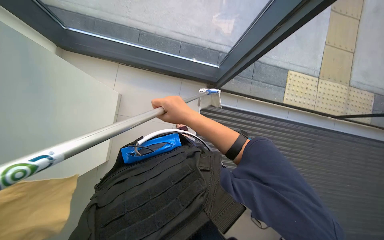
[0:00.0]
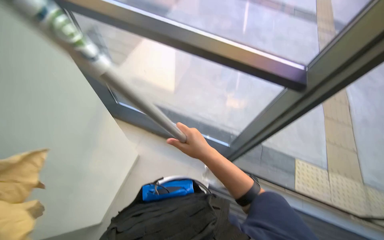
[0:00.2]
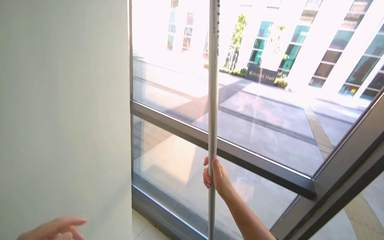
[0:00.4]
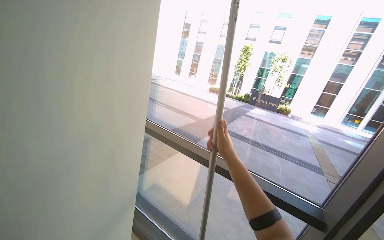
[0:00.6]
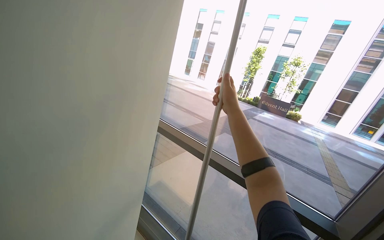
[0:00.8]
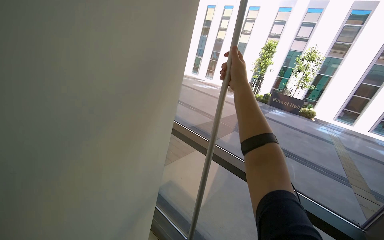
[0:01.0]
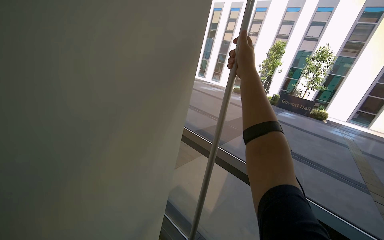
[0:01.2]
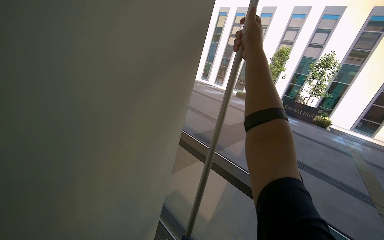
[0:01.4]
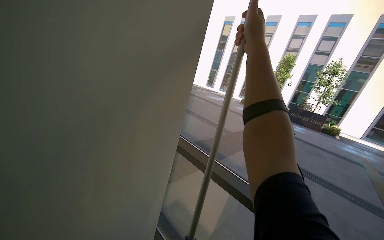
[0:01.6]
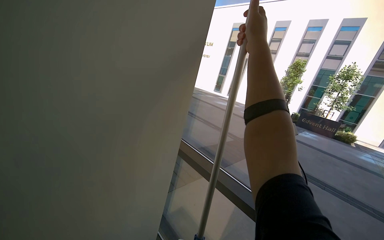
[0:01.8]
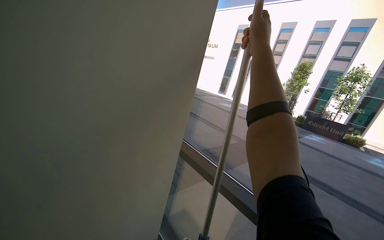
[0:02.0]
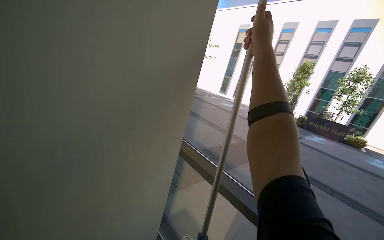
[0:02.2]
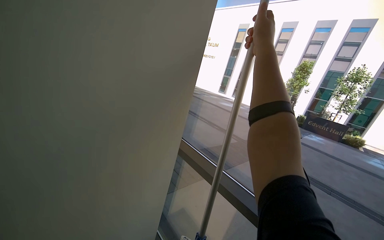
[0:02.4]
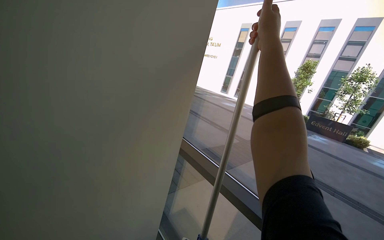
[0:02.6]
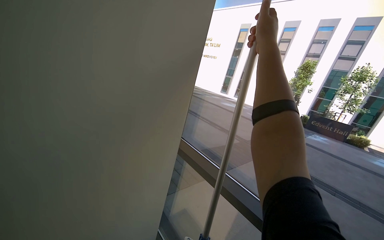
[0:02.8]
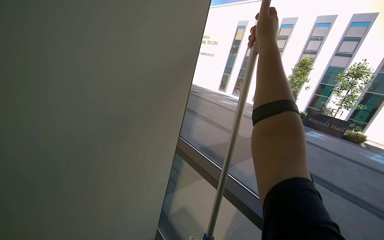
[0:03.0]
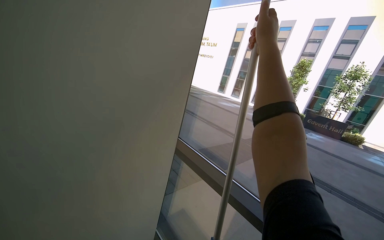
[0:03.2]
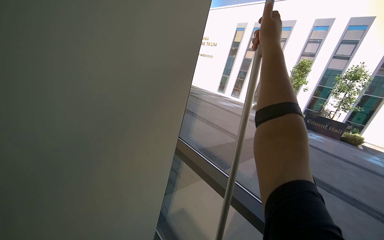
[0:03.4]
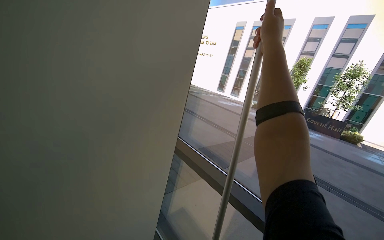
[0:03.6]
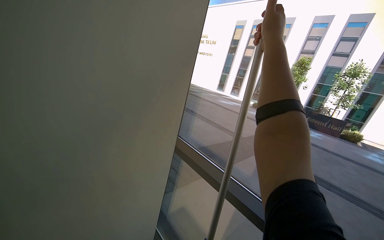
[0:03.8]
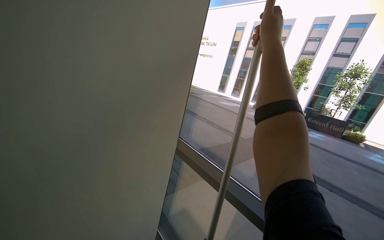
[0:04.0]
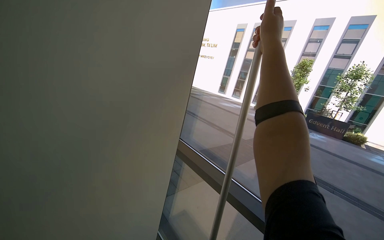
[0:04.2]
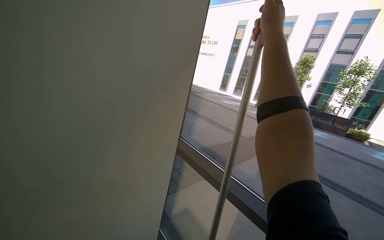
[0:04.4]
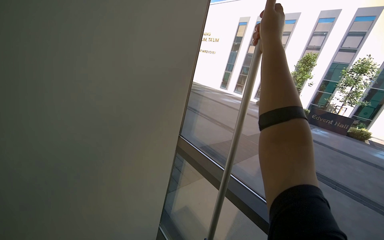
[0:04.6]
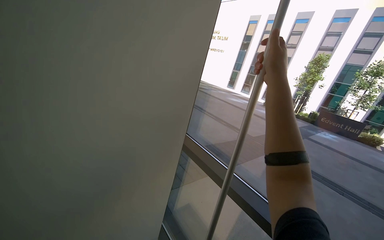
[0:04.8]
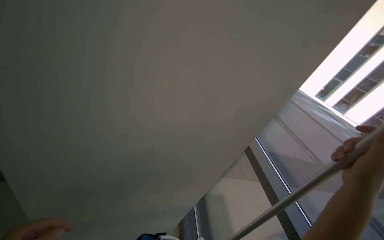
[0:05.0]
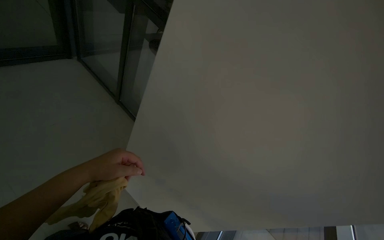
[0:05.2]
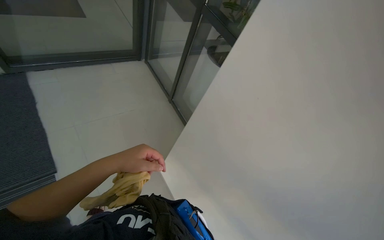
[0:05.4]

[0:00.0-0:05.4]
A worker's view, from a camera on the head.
Job: cleaning windows.
The whole recording: Cleaning large windows. The worker prepares the cleaning pole and cloth, then cleans the large windows and frames.
0:00.0 to 0:01.4: The camera is carried approximately 50 cm. The head rotates some 30 degrees to the left. The view tilts roughly 75 degrees upward.
0:04.0 to 0:05.4: The head turns to the left by approximately 30 degrees.

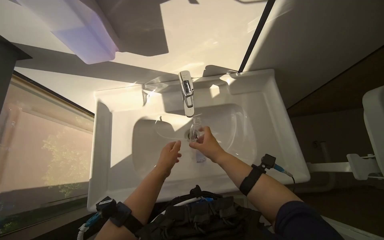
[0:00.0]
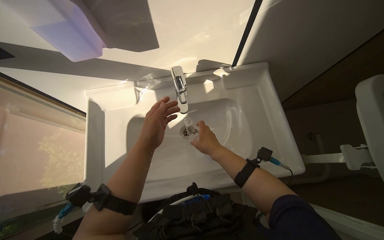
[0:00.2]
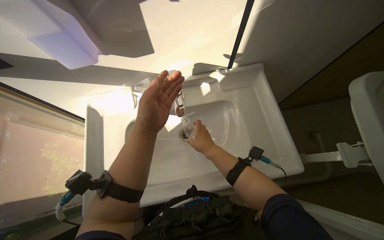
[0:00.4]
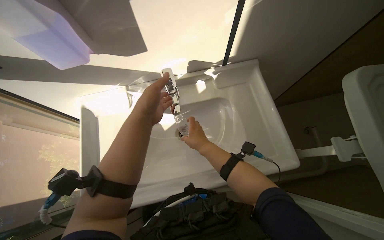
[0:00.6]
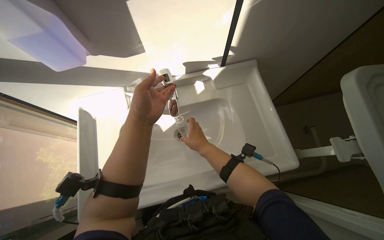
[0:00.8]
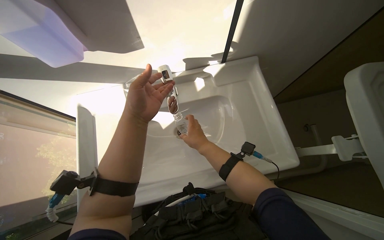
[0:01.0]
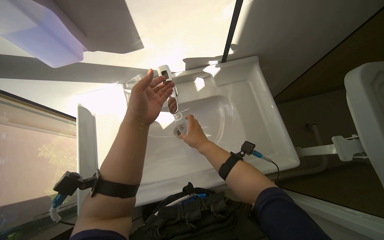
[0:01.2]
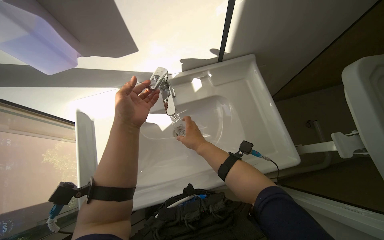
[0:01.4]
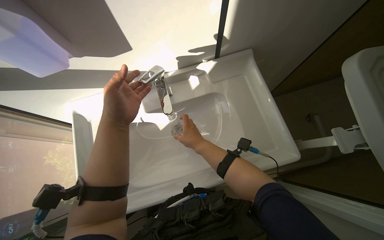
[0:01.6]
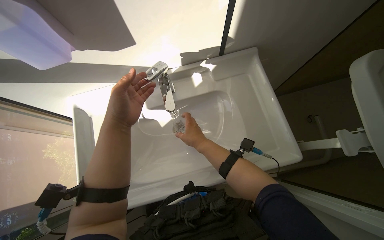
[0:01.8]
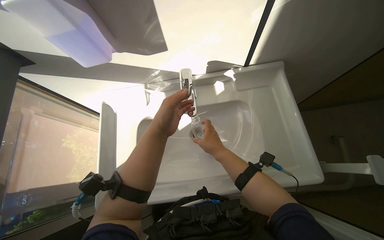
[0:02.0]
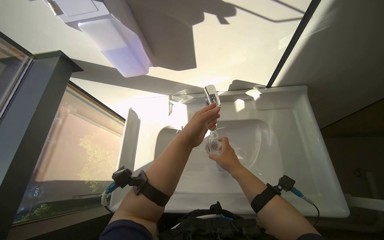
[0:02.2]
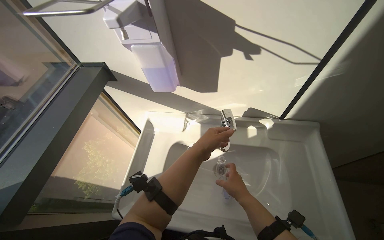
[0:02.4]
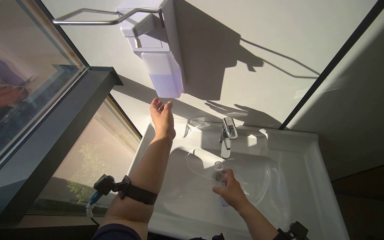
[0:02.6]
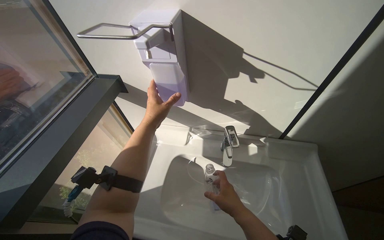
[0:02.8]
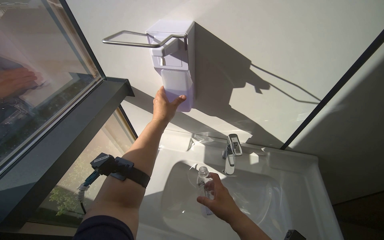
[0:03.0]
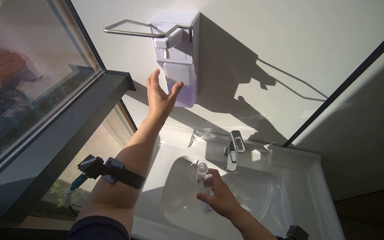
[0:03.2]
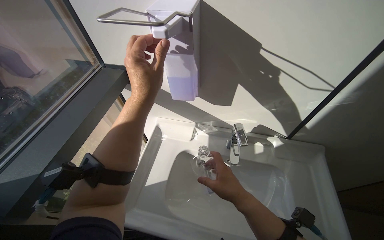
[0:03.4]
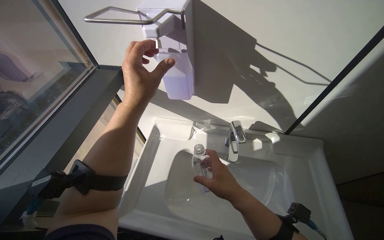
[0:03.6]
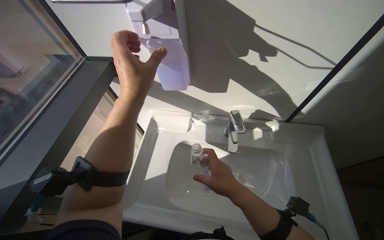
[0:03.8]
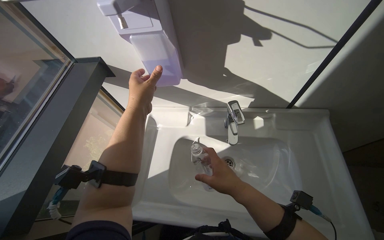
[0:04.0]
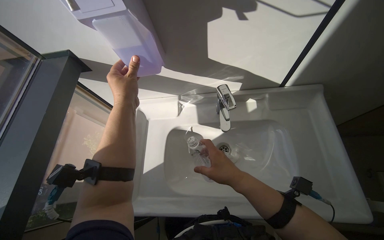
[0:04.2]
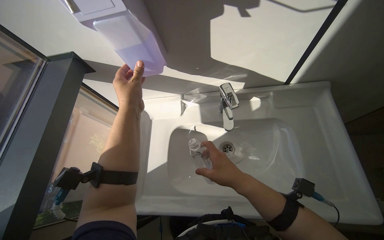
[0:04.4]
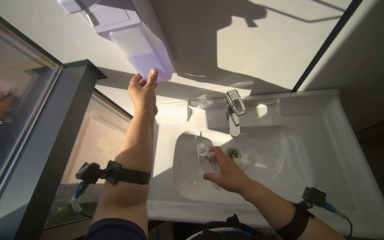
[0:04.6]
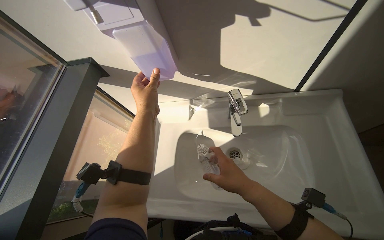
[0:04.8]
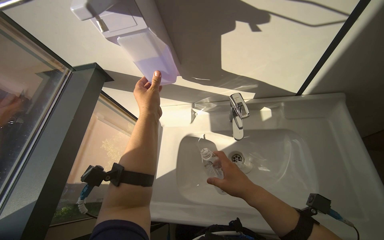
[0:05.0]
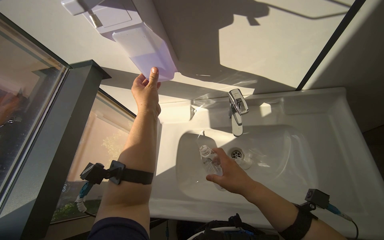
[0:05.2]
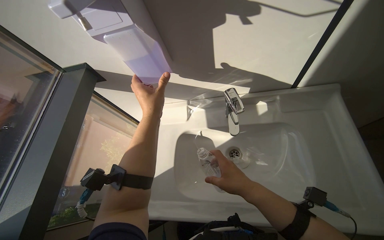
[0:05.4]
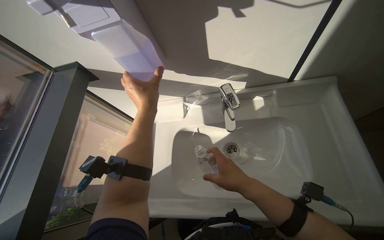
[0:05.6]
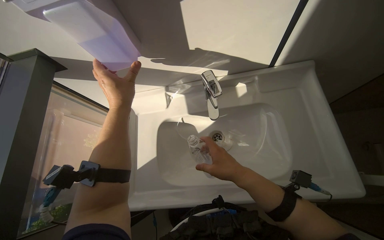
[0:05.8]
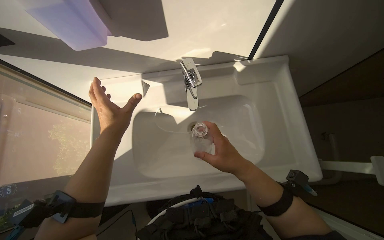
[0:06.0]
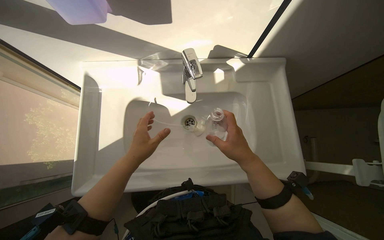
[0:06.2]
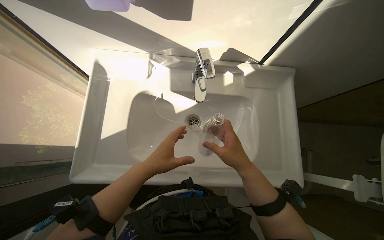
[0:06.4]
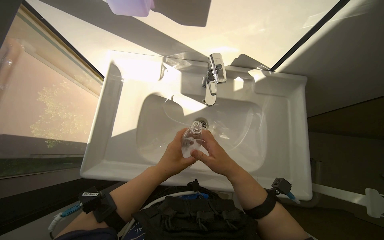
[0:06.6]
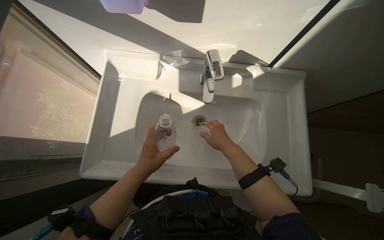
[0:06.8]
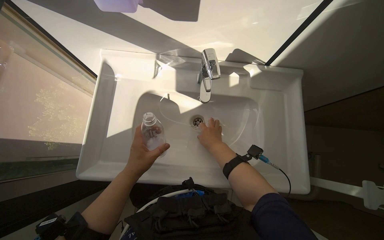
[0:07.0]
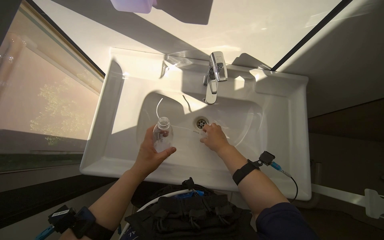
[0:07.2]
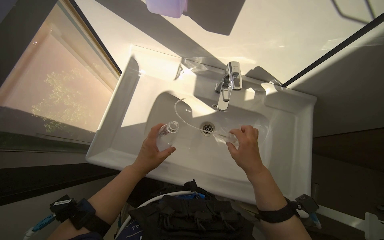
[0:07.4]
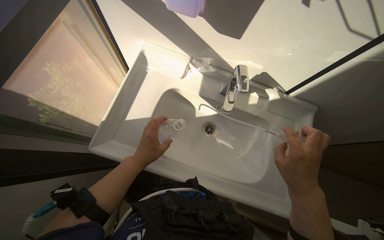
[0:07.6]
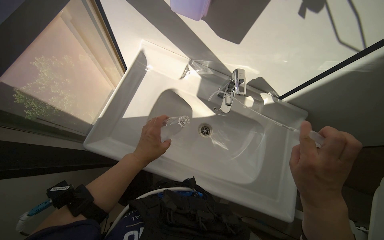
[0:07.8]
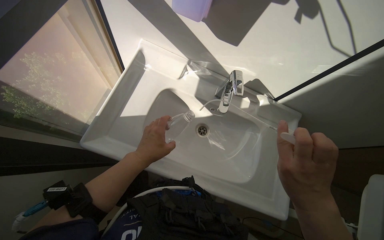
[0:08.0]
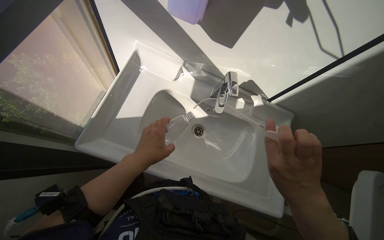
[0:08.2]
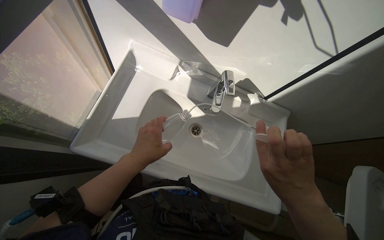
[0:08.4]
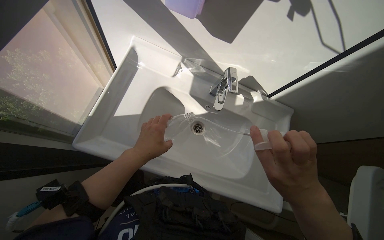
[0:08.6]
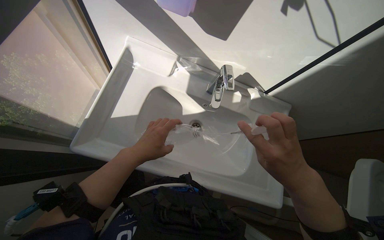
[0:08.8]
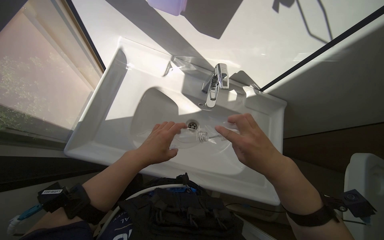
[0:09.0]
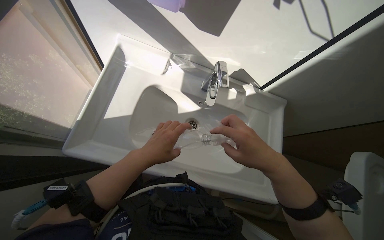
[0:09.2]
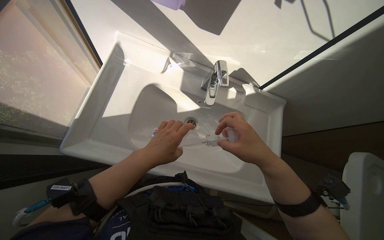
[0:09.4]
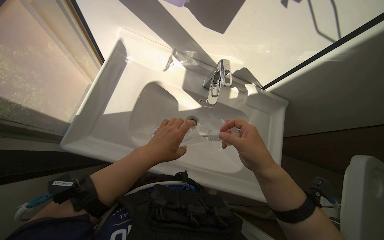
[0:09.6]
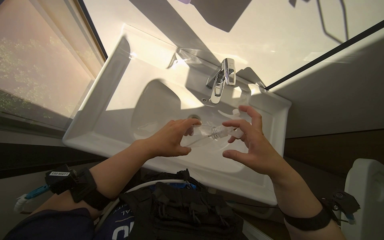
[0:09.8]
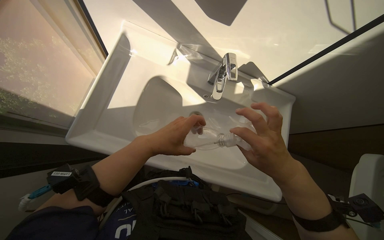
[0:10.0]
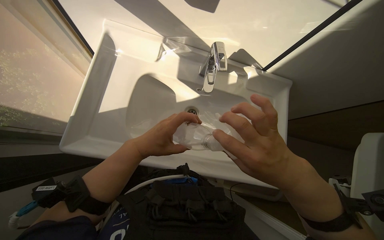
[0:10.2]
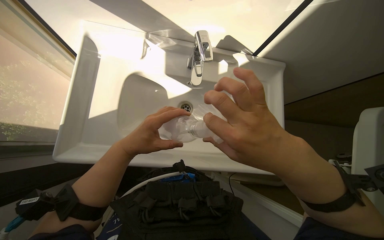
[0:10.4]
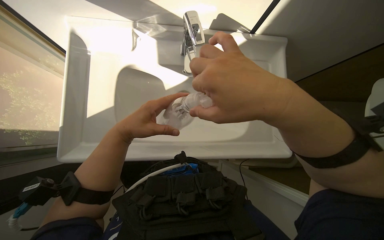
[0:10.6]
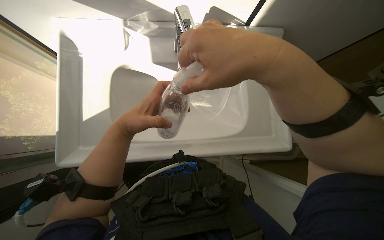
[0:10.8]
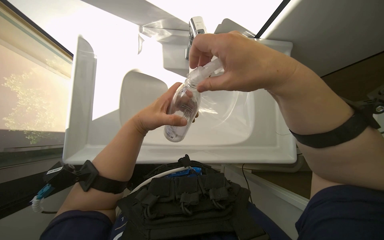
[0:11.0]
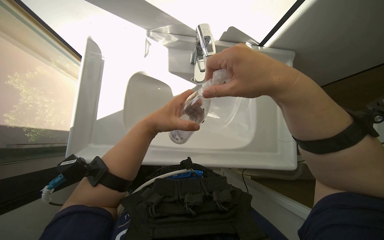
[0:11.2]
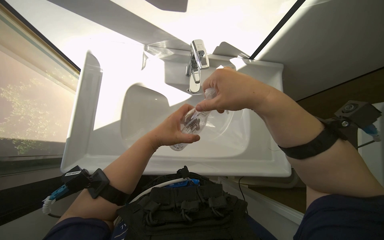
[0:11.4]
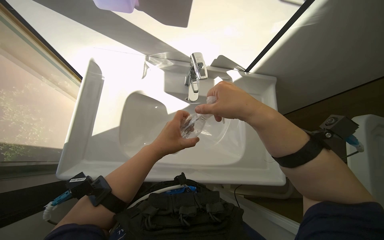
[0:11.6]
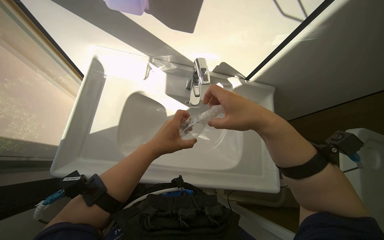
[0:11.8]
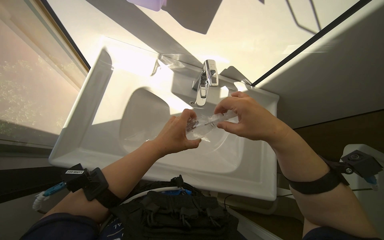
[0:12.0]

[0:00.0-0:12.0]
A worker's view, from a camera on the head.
Job: preparing cleaning supplies.
The whole recording: Refilling spray bottle. The worker fills a spray bottle with water and cleaning solution at the sink.
0:00.0 to 0:01.6: The left hand is displaced up the picture and nearer to the camera by approximately 20 cm.
0:01.6 to 0:03.0: The wearer looks roughly 25 degrees further upward. The scene turns approximately 30 degrees clockwise in the picture.
0:03.0 to 0:04.4: The view tips downward by about 20 degrees.
0:04.4 to 0:06.0: The left hand travels down the picture by approximately 10 cm.
0:06.0 to 0:07.6: The scene rotates clockwise by some 25 degrees. The right hand goes about 10 cm to the right. Meanwhile the left hand is displaced down the picture by approximately 20 cm.
0:07.6 to 0:09.0: The hands make small movements and keep their place.
0:09.0 to 0:10.4: The hands make small movements and keep their place.

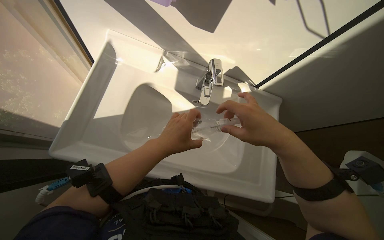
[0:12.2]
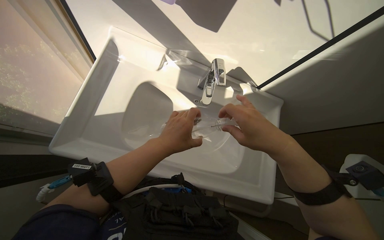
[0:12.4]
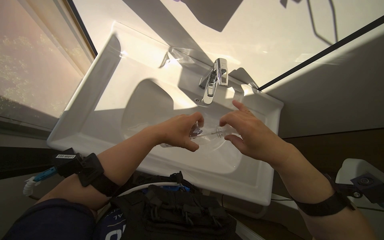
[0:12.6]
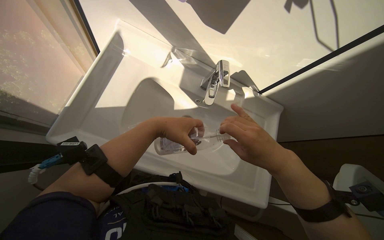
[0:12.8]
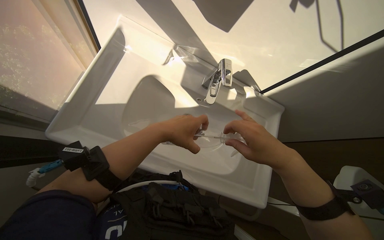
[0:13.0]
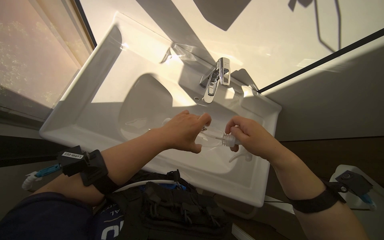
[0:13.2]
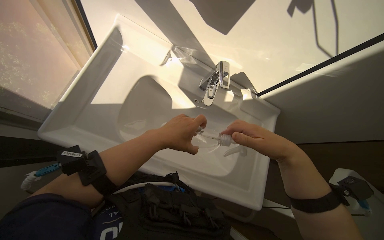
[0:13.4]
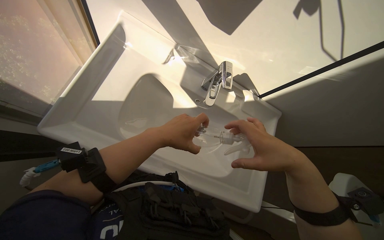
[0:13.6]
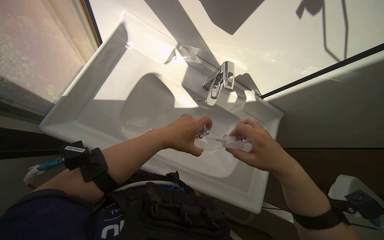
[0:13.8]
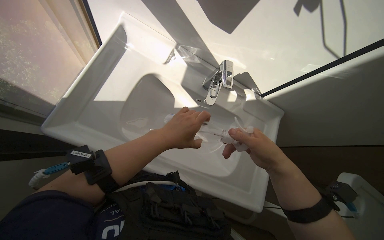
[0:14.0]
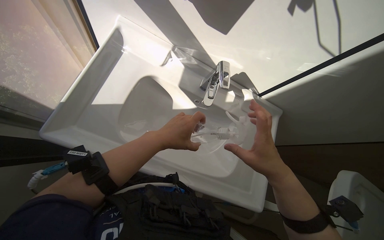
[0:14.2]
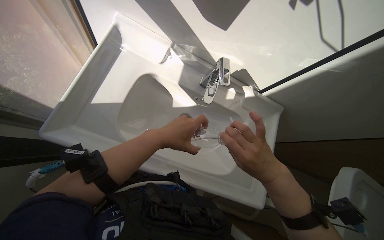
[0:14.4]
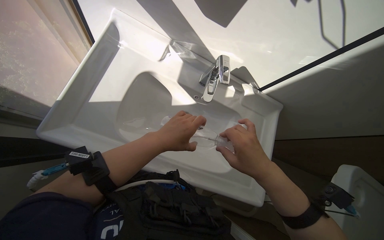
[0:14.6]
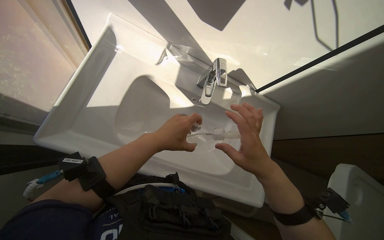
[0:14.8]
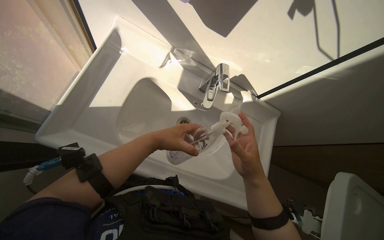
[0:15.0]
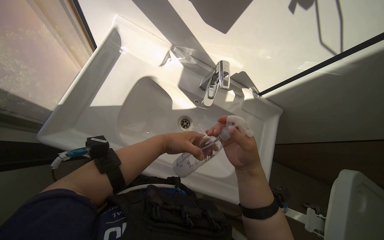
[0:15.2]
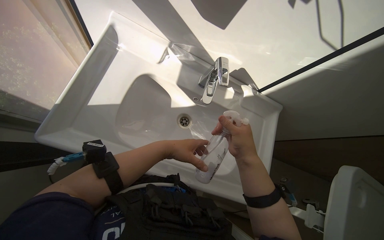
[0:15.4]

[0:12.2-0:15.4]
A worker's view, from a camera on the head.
Job: preparing cleaning supplies.
The whole recording: Refilling spray bottle. The worker fills a spray bottle with water and cleaning solution at the sink.
0:12.2 to 0:13.8: The hands are busy where they are.
0:13.8 to 0:15.4: The left hand is displaced farther from the camera by approximately 10 cm.
